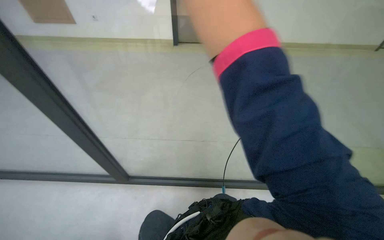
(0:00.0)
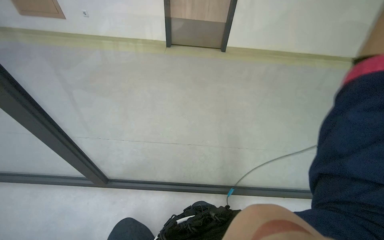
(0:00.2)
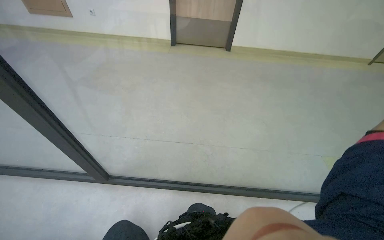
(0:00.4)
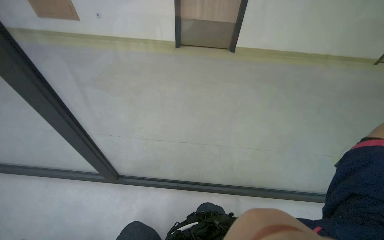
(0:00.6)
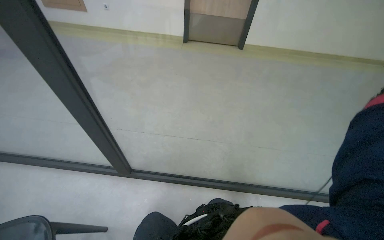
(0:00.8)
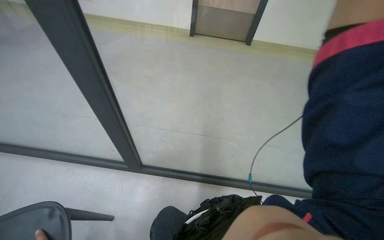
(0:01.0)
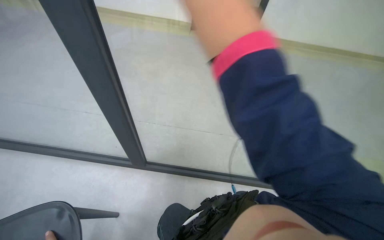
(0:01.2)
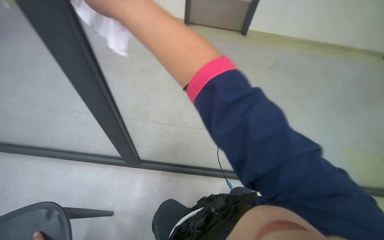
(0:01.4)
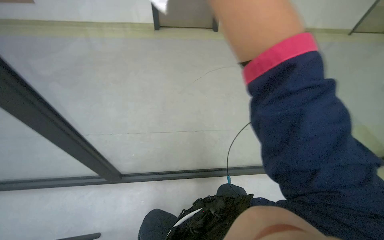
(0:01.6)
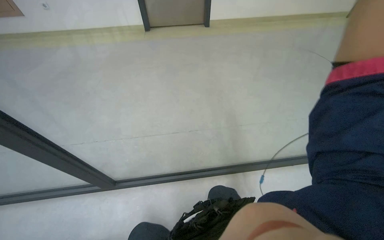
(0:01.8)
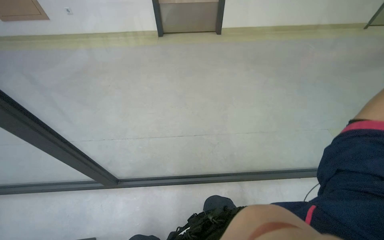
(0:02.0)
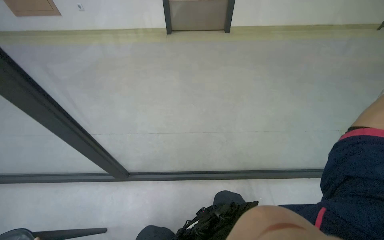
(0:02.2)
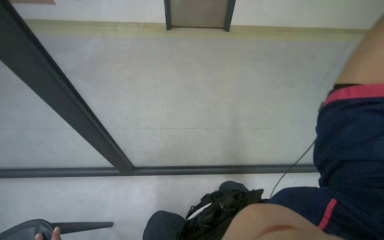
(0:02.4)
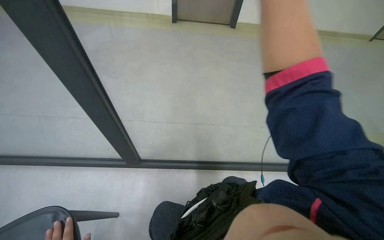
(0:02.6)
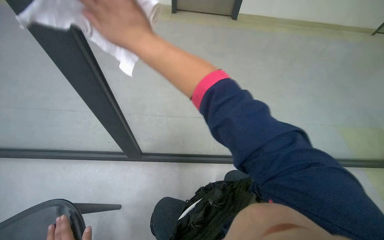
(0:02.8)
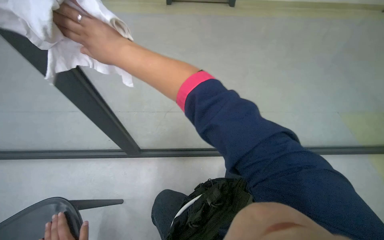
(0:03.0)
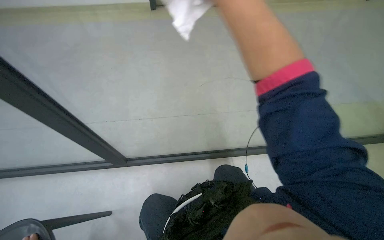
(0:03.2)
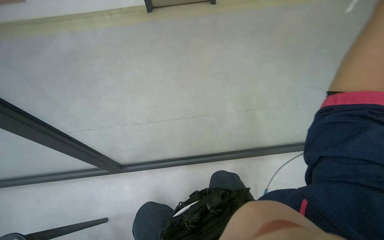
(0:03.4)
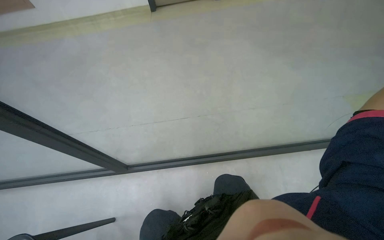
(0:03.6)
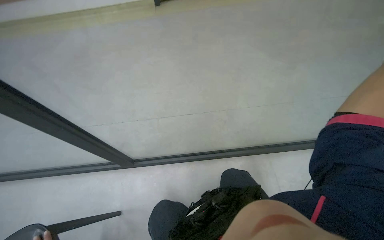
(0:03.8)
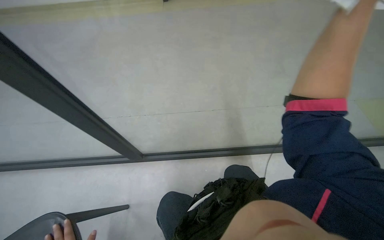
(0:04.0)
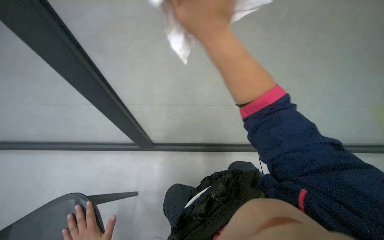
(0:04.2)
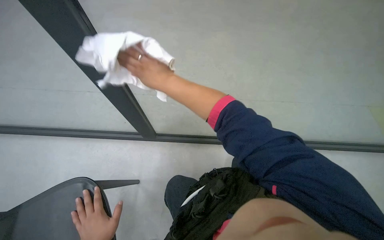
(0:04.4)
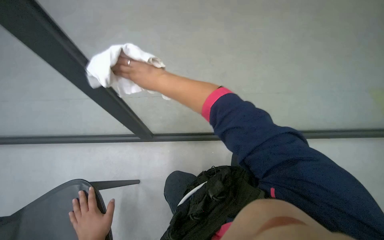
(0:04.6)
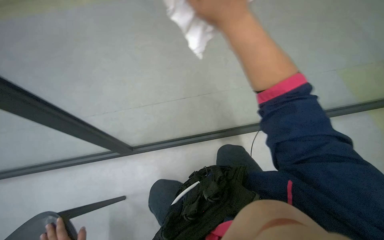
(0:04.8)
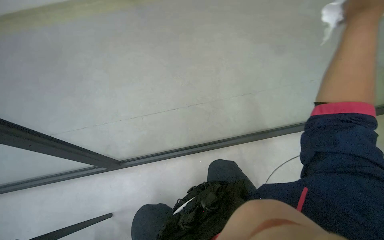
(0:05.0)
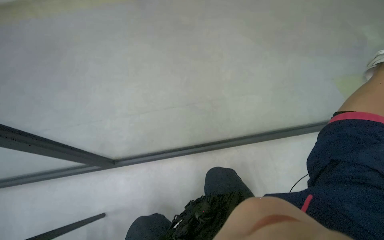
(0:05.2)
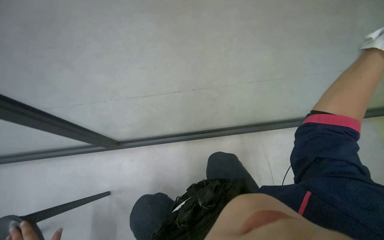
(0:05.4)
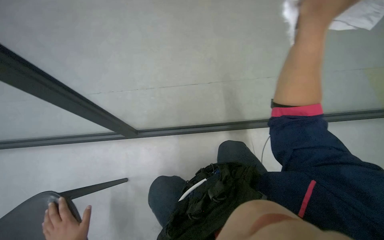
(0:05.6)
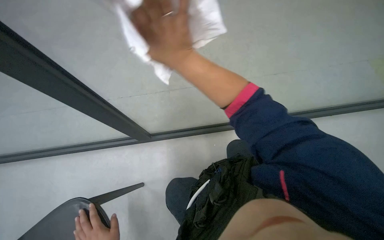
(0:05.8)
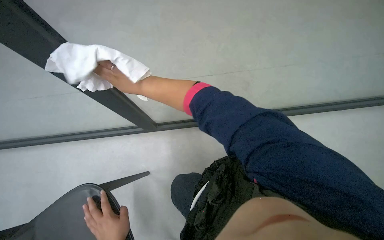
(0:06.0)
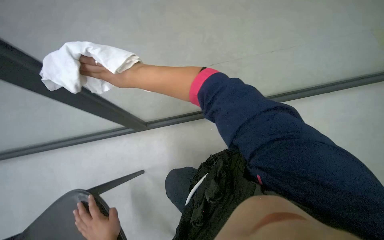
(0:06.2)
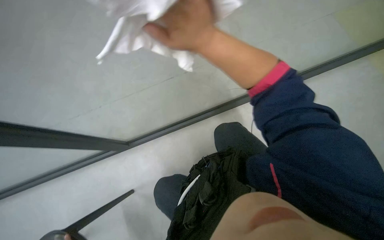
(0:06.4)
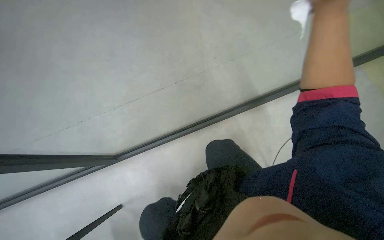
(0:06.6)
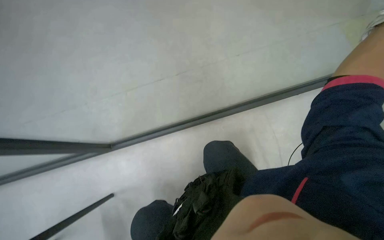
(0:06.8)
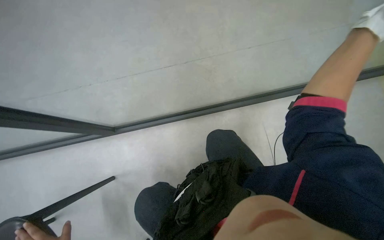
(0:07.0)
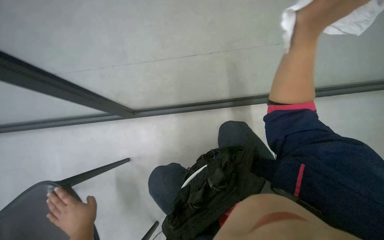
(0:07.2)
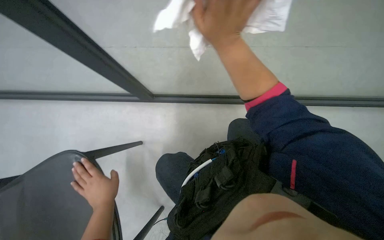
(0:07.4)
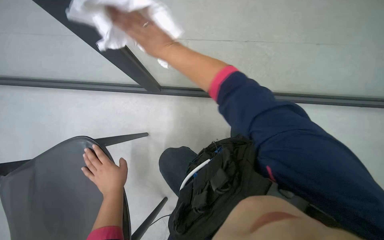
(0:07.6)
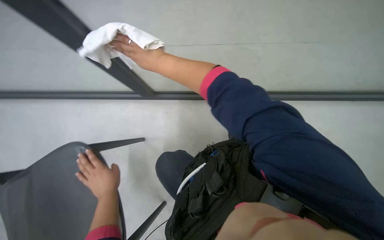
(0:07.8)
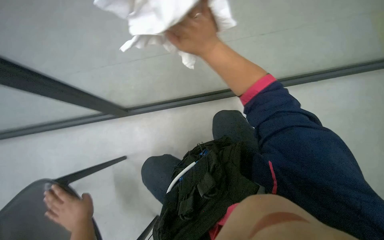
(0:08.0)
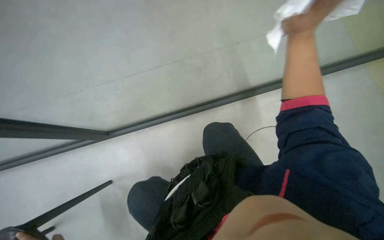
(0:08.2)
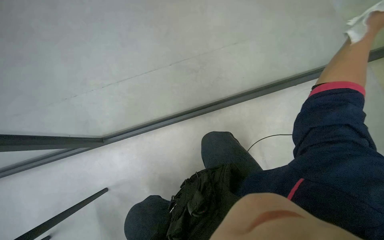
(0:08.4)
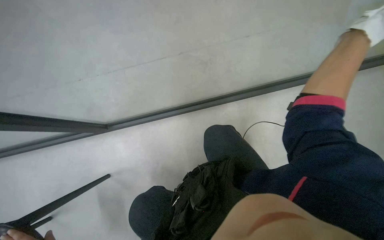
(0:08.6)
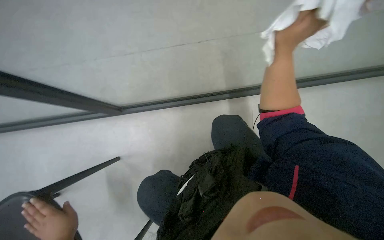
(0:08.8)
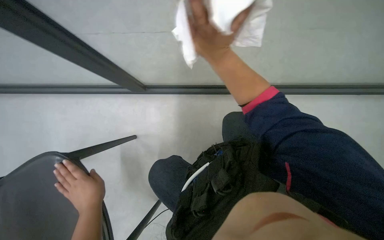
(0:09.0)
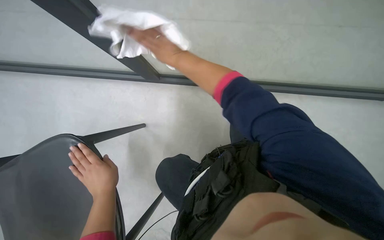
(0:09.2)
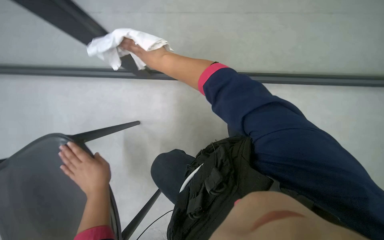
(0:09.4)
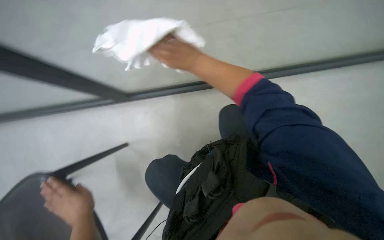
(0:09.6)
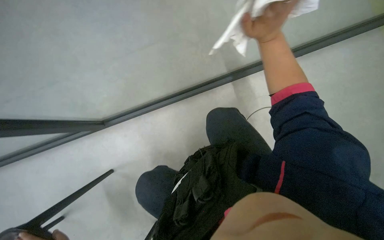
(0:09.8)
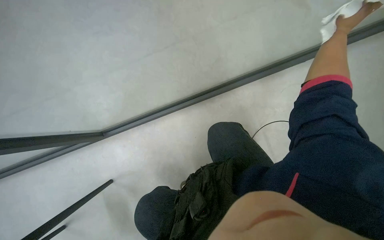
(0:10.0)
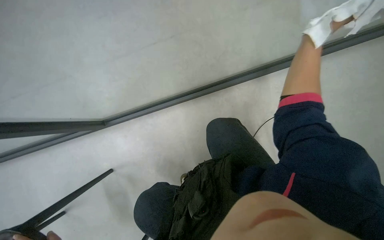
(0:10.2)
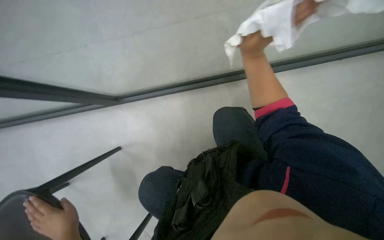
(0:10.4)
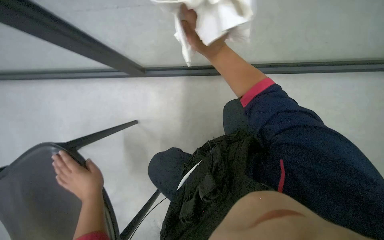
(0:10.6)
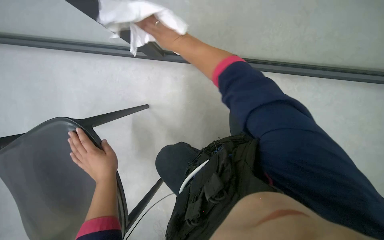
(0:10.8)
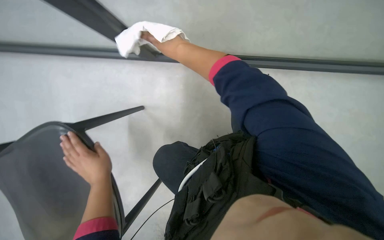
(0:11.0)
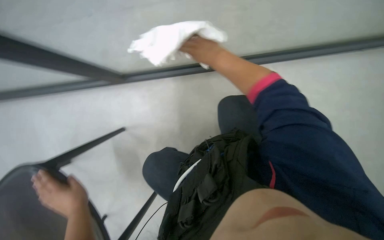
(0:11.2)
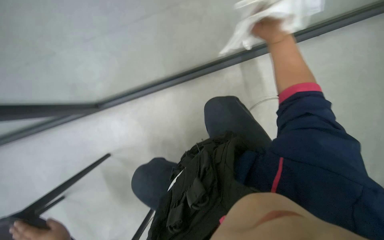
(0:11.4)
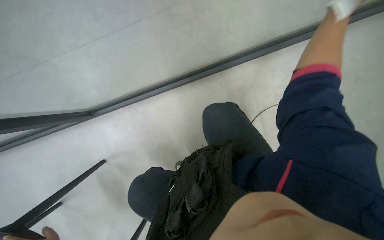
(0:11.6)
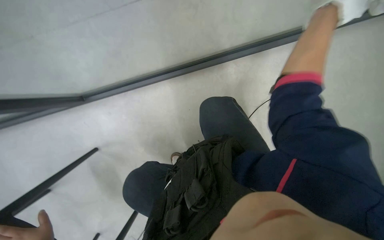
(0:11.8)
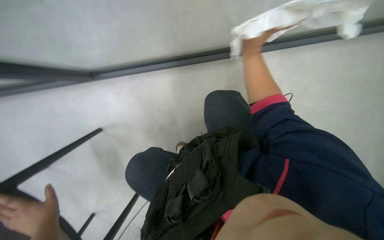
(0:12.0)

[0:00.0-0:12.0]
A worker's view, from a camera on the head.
Job: wiping surfaces.
The whole recording: Cleaning glass partition. The worker prepares the cloth, moves chairs, and wipes the glass partition.
0:03.0 to 0:04.4: The camera pitches downward, by roughly 15 degrees.
0:09.0 to 0:10.4: The right hand moves left and right over some 35 cm, changing direction 2 times.

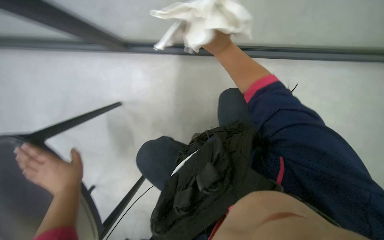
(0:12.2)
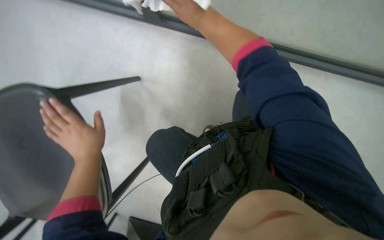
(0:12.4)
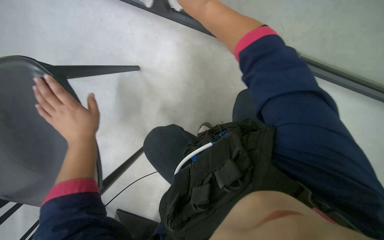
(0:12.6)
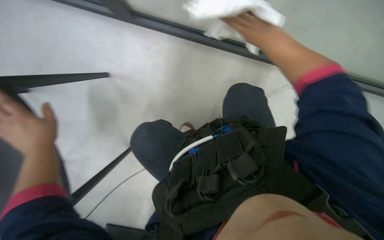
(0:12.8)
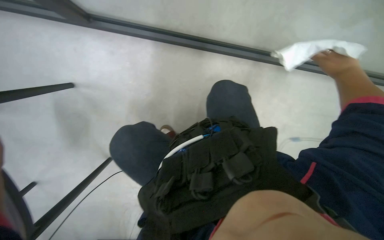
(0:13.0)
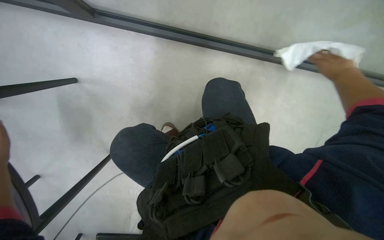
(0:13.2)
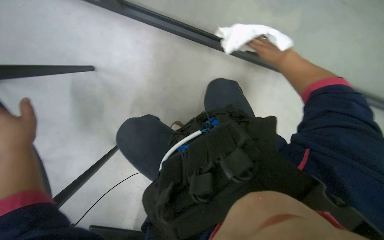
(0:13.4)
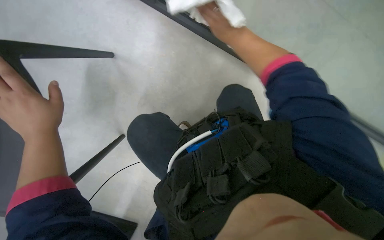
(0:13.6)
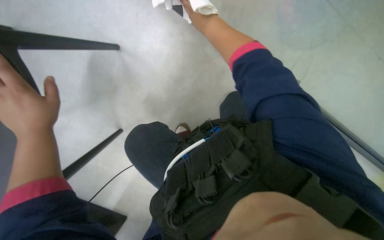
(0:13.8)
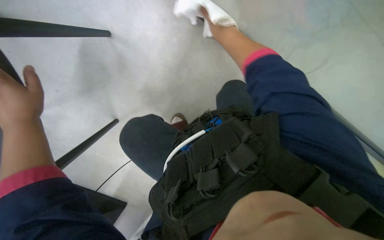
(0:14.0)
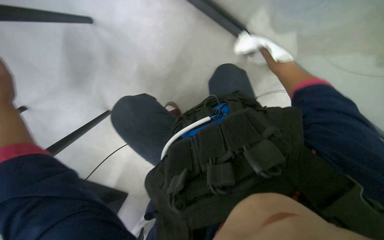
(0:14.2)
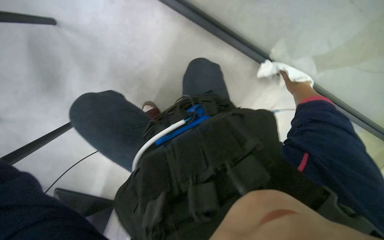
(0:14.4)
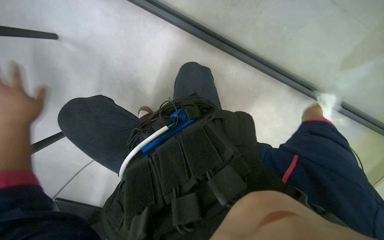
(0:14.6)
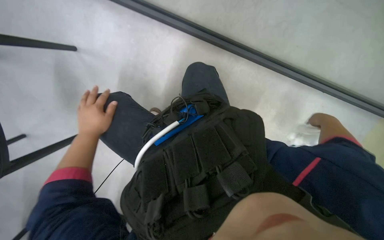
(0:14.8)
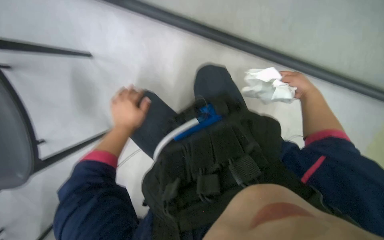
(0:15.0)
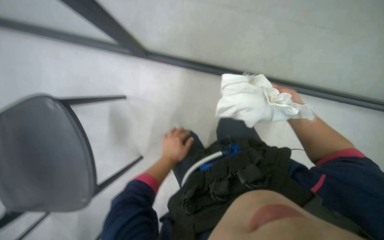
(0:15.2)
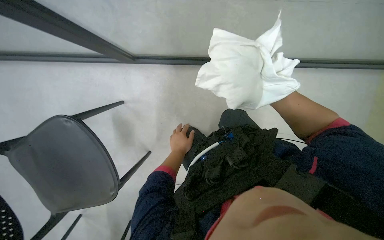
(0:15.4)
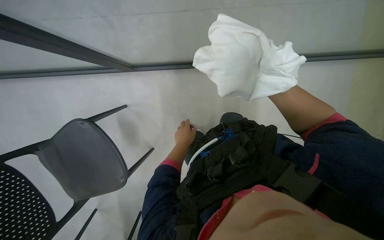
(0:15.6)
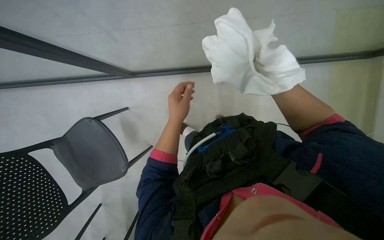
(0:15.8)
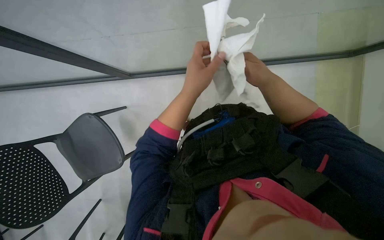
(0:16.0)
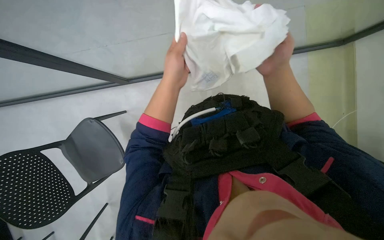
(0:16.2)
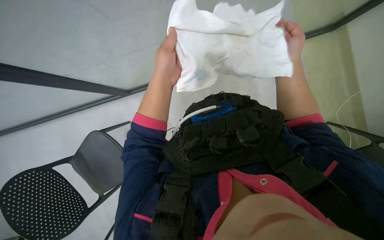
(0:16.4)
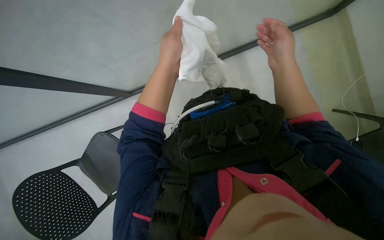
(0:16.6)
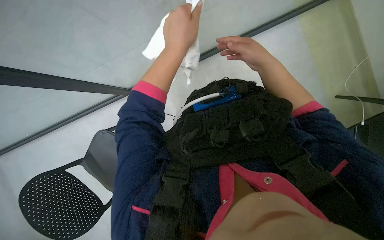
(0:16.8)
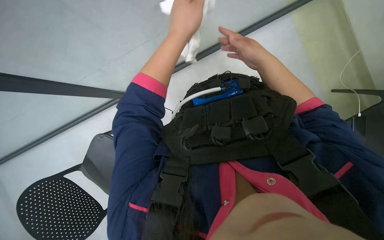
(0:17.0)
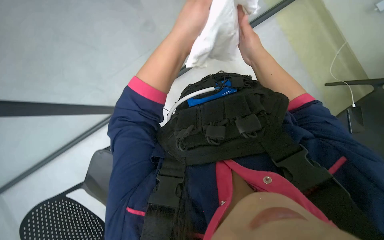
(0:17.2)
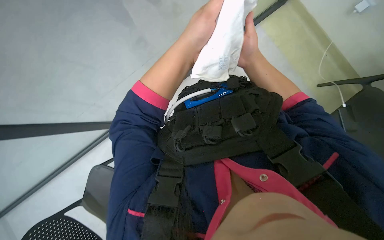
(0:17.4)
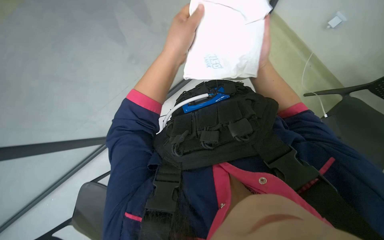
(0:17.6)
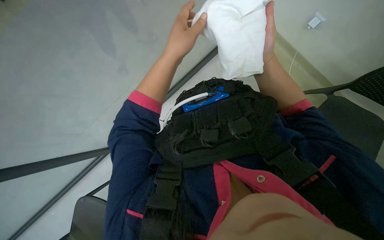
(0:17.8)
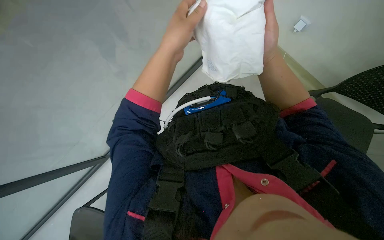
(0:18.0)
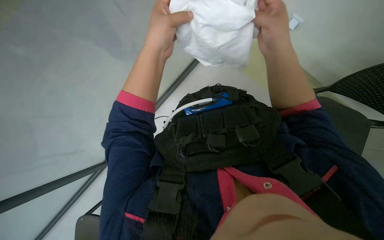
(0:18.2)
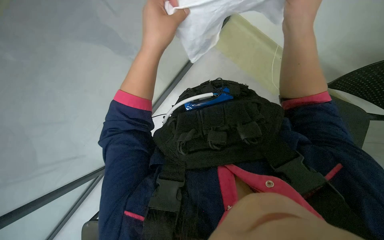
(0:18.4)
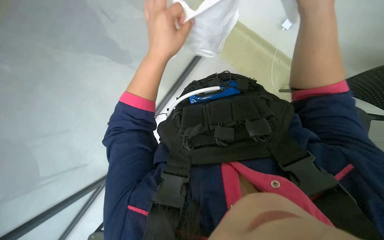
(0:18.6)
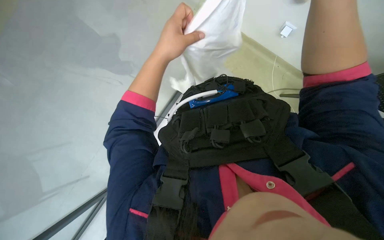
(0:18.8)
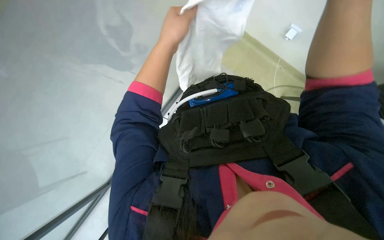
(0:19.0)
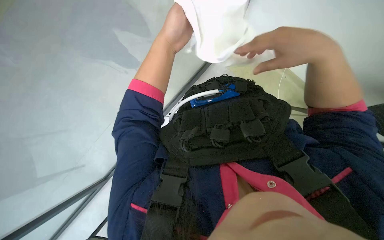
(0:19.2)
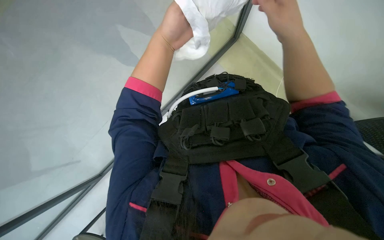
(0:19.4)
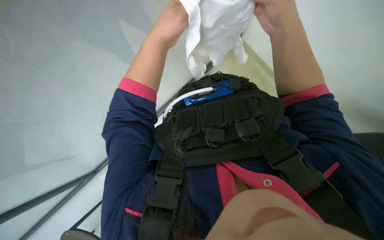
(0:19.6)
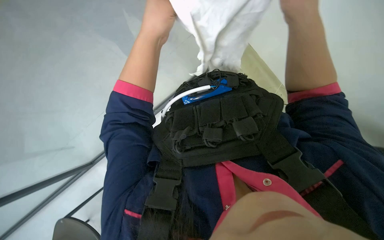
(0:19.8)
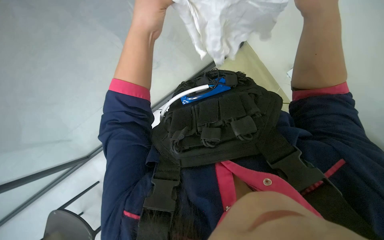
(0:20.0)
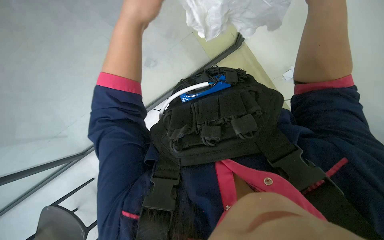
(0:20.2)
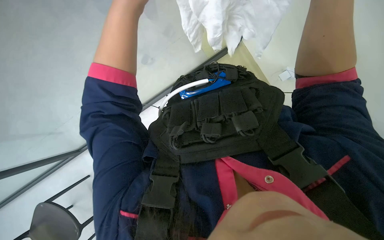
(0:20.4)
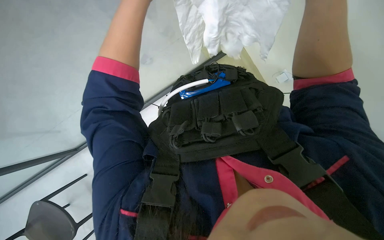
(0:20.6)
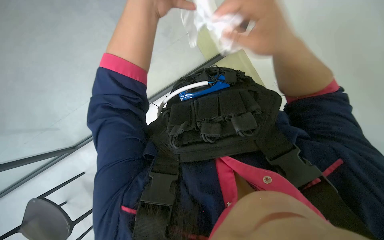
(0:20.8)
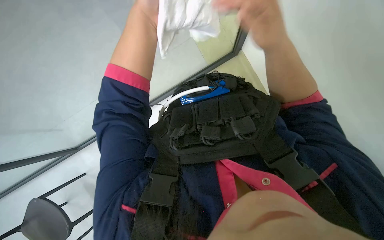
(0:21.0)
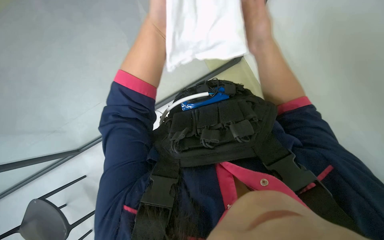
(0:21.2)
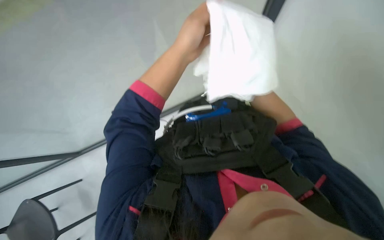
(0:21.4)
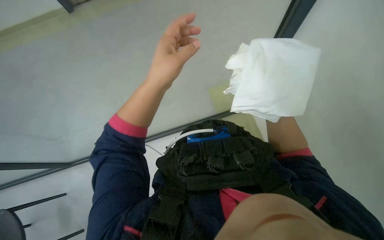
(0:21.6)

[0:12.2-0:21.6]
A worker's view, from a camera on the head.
Job: wiping surfaces.
The whole recording: Cleaning glass partition. The worker prepares the cloth, moves chairs, and wipes the glass partition.
0:13.8 to 0:15.4: The view swings roughly 15 degrees to the left. The right hand heads to the right, down the picture and farther from the camera, covering approximately 40 cm.
0:17.0 to 0:18.4: The right hand is displaced nearer to the camera by about 10 cm.
0:18.4 to 0:20.0: The right hand goes left and right, about 10 cm each way, reversing 2 times.
0:20.0 to 0:21.6: The view tips upward by about 20 degrees.
